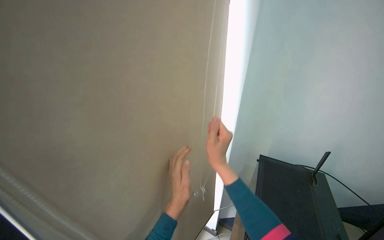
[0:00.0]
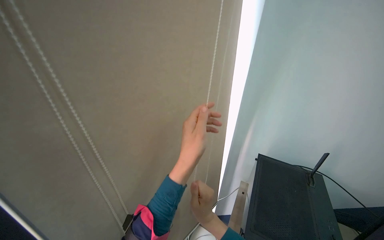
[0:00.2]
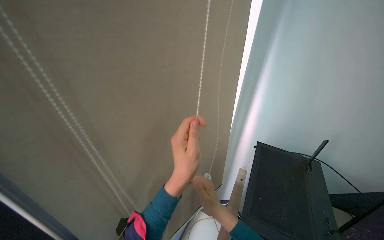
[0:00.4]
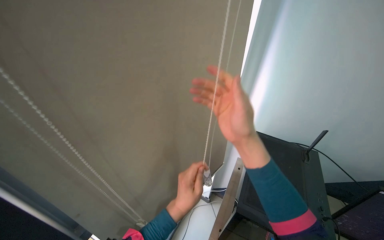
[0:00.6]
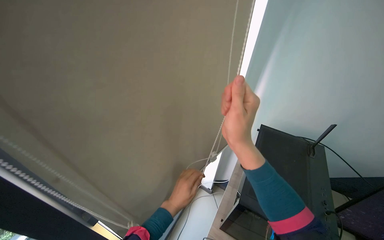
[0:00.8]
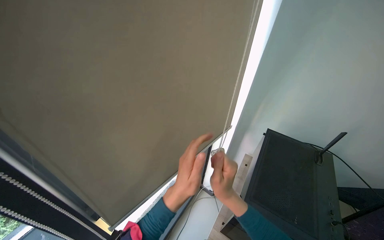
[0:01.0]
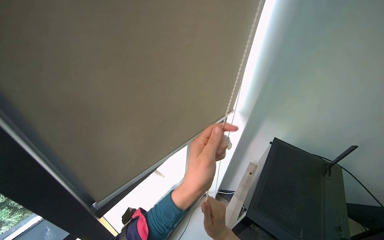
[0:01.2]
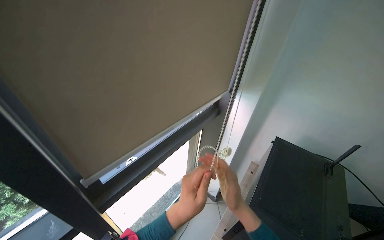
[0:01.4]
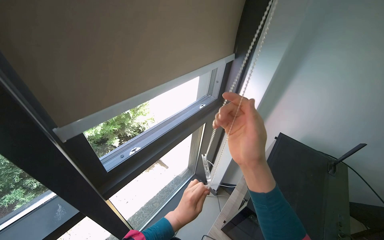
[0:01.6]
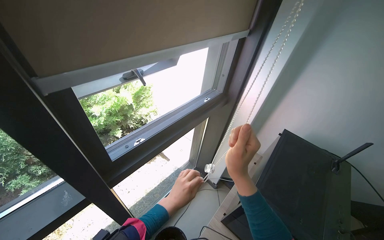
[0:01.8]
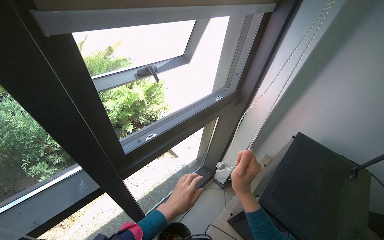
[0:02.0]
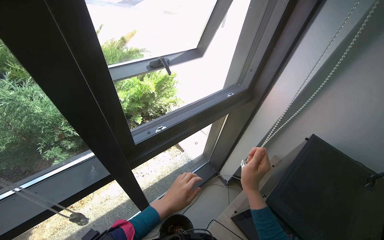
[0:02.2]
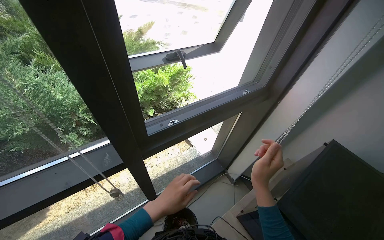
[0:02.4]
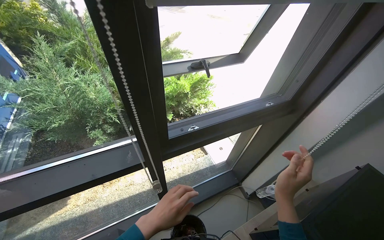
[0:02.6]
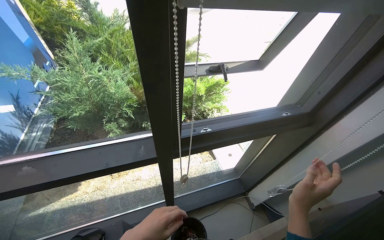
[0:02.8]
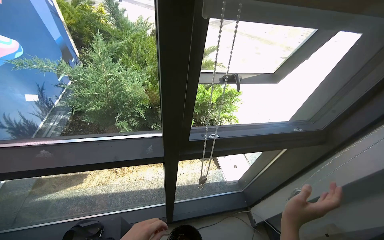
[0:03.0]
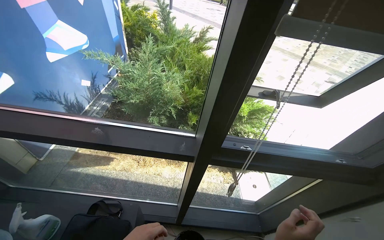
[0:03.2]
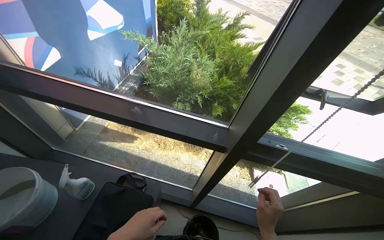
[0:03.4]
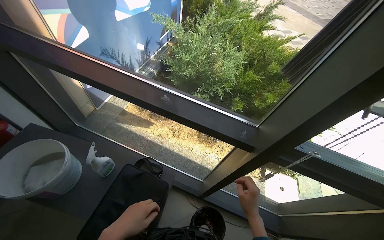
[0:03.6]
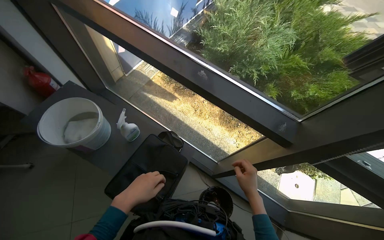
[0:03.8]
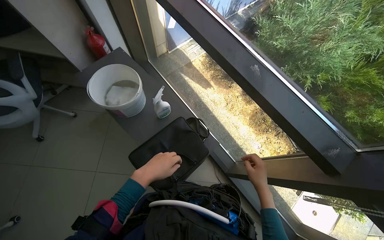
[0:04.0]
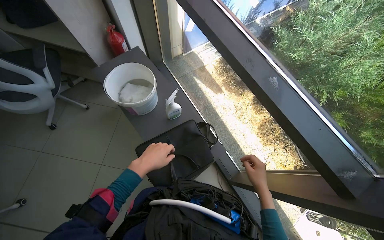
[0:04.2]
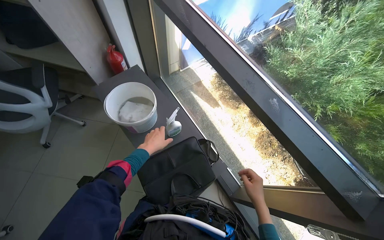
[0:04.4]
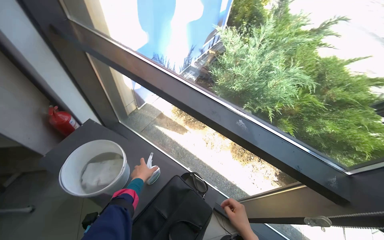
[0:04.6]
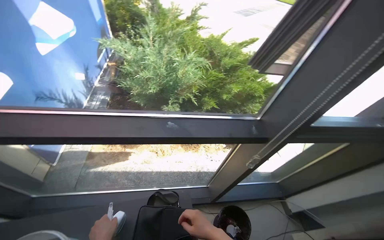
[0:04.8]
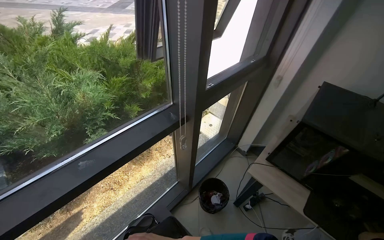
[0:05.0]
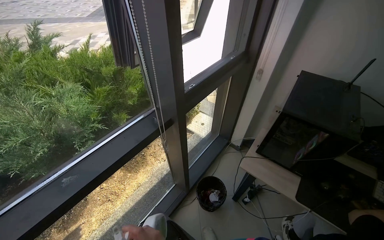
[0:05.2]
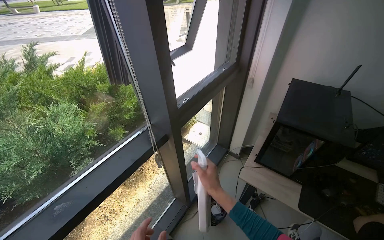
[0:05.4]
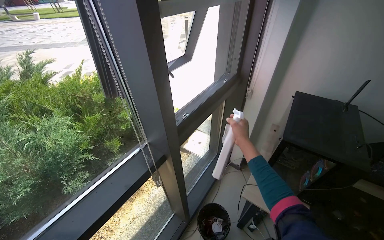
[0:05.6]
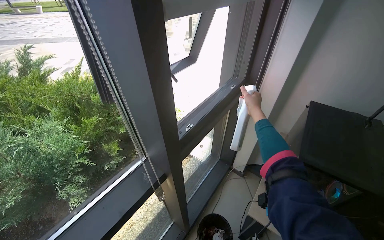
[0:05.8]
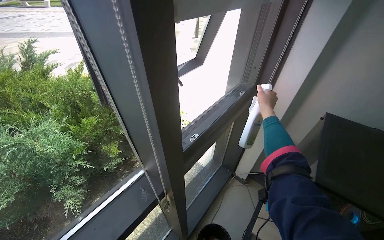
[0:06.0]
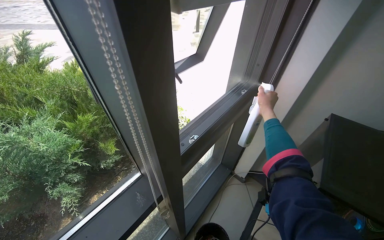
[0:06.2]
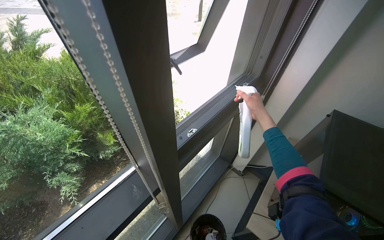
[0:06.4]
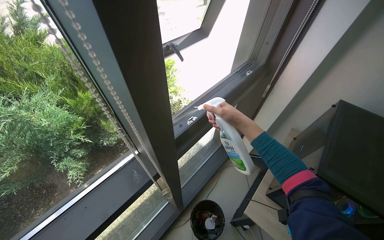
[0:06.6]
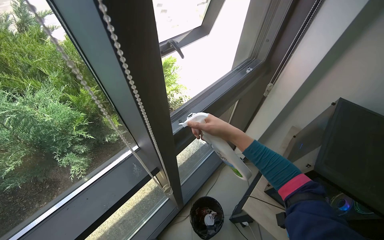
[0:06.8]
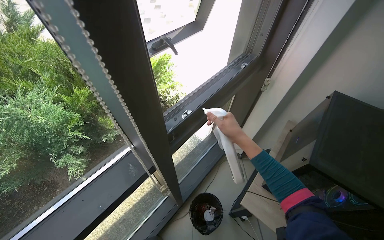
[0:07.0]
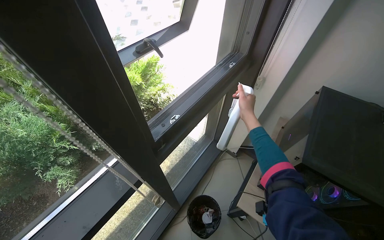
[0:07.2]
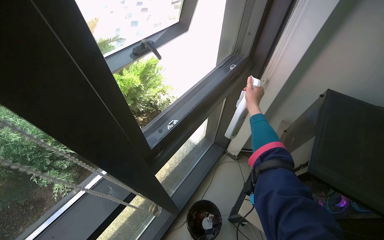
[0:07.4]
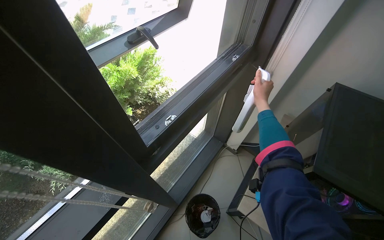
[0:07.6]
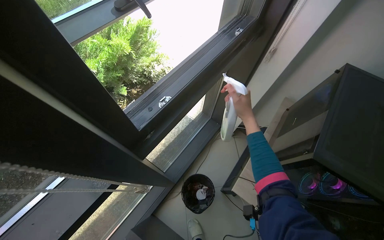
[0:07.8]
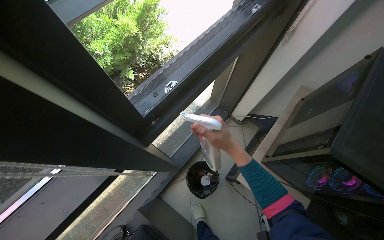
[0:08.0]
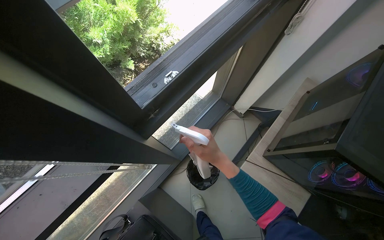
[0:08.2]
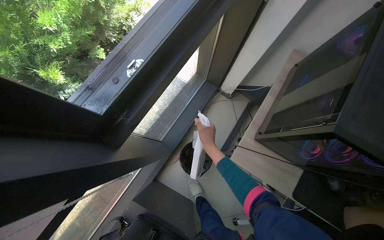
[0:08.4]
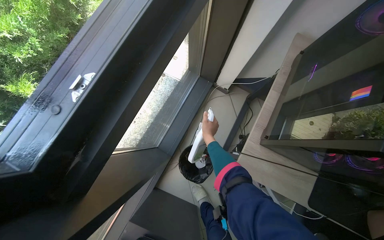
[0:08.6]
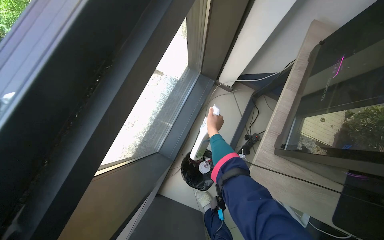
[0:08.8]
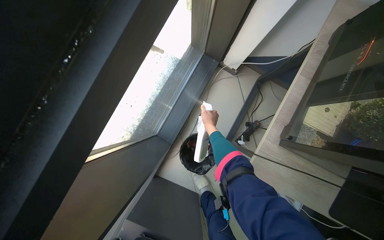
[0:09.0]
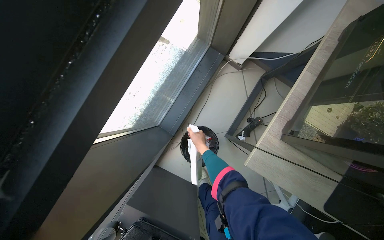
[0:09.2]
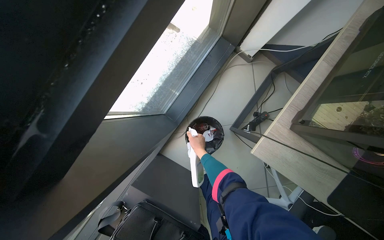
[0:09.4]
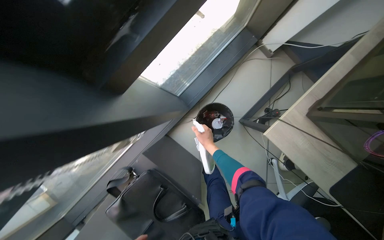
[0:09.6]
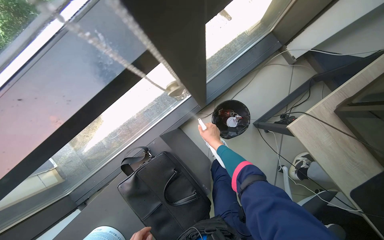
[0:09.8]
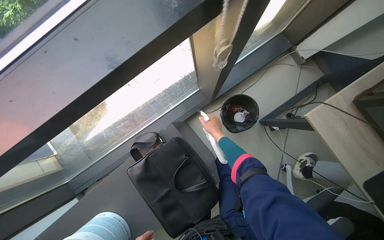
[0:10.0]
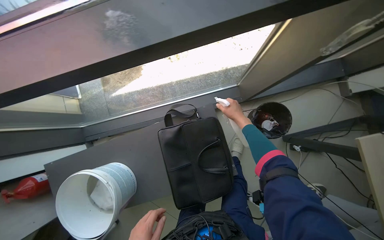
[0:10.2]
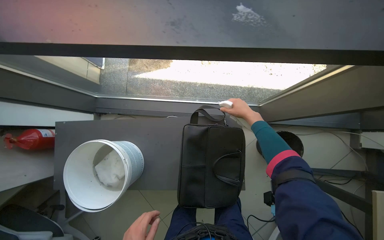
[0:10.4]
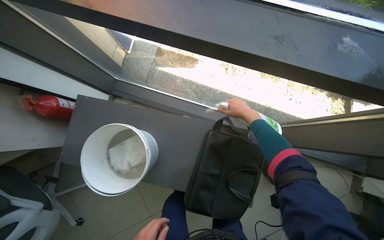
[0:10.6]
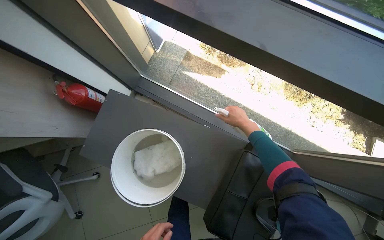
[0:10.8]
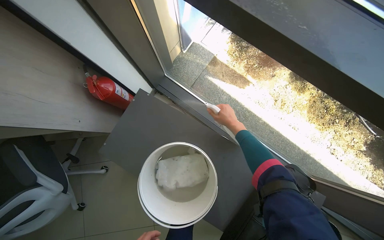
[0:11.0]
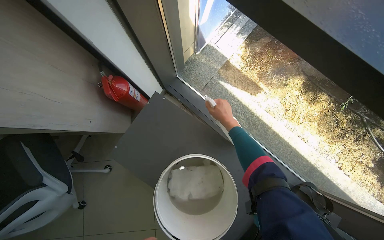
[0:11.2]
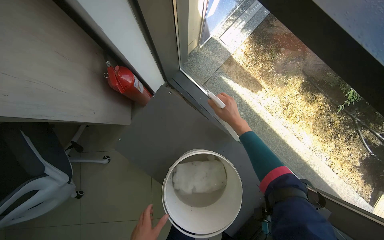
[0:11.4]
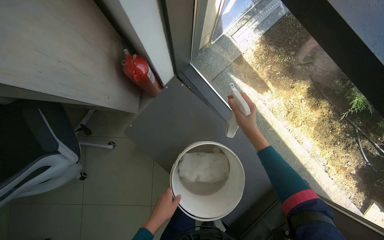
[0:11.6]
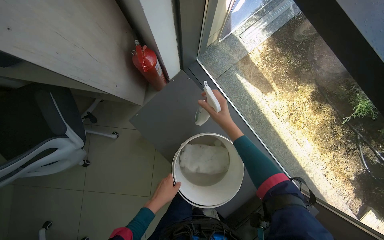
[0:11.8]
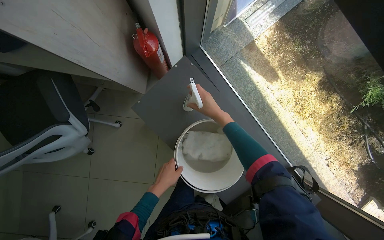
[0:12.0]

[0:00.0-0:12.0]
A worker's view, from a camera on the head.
Job: cleaning windows.
The whole recording: Cleaning window area. The worker picks up a spray bottle, adjusts the window blinds, sprays the window frames, and wipes them with a cloth.
0:00.0 to 0:01.6: The view tilts some 15 degrees downward. The left hand moves up and down the picture over roughly 20 cm, changing direction 3 times.
0:01.6 to 0:03.0: The head turns to the left by some 40 degrees. The right hand shifts roughly 10 cm down the picture.
0:03.0 to 0:04.4: The wearer's head swings some 65 degrees to the left. The wearer looks approximately 15 degrees further downward.
0:04.4 to 0:06.0: The head turns to the right by some 105 degrees.
0:06.0 to 0:07.6: The camera pitches downward, by approximately 15 degrees. The right hand travels to the left and back again, approximately 15 cm each way.
0:07.6 to 0:09.0: The view tips downward by roughly 35 degrees. The right hand heads farther from the camera and down the picture, covering about 50 cm.
0:09.0 to 0:10.4: The wearer moves about 80 cm. The scene turns roughly 65 degrees clockwise in the picture.
0:10.4 to 0:12.0: The wearer moves about 70 cm. The scene turns about 50 degrees clockwise in the picture.

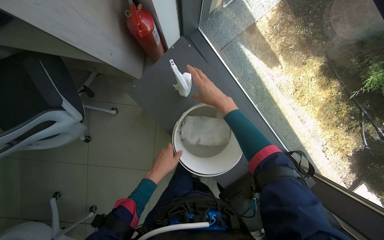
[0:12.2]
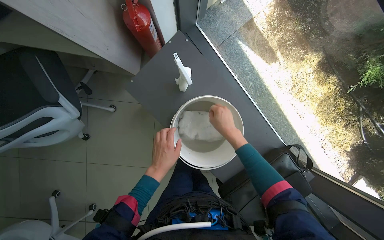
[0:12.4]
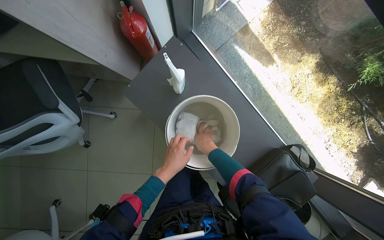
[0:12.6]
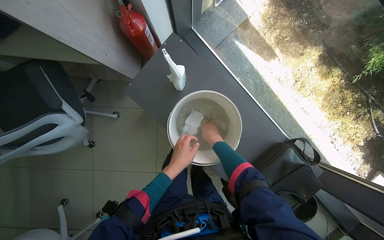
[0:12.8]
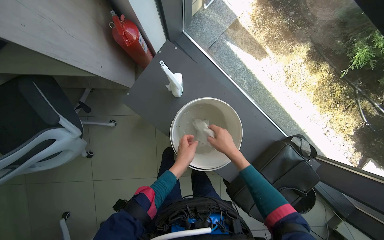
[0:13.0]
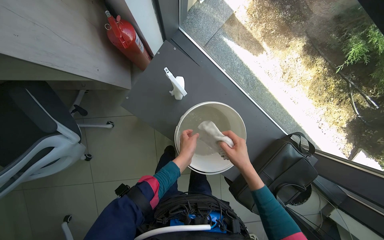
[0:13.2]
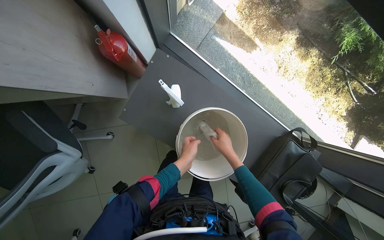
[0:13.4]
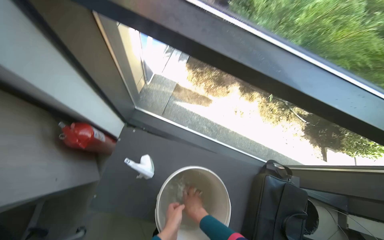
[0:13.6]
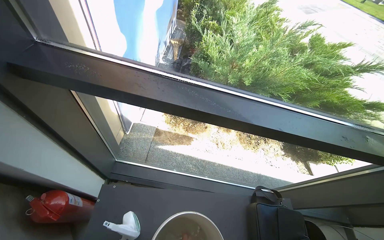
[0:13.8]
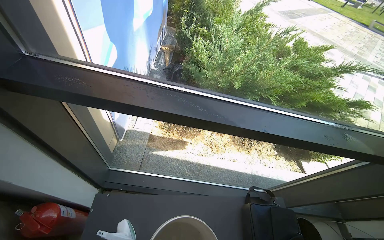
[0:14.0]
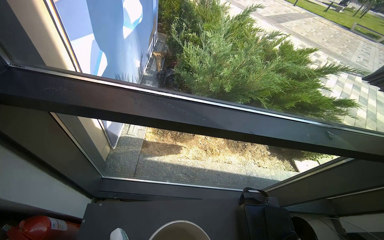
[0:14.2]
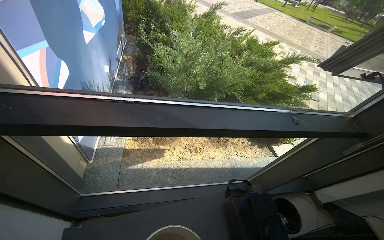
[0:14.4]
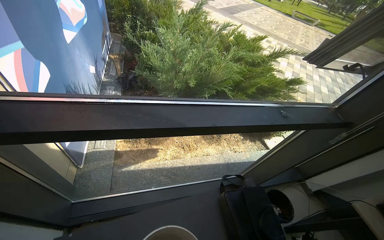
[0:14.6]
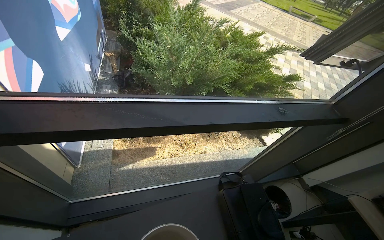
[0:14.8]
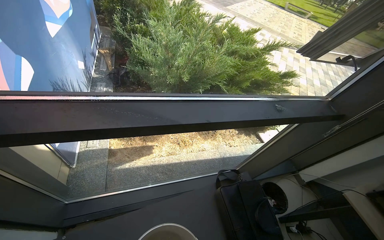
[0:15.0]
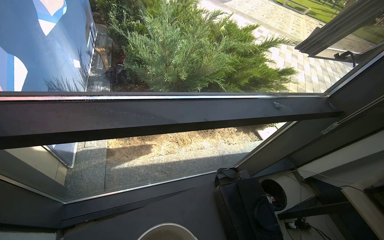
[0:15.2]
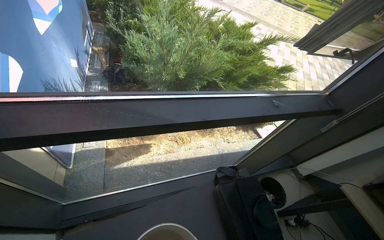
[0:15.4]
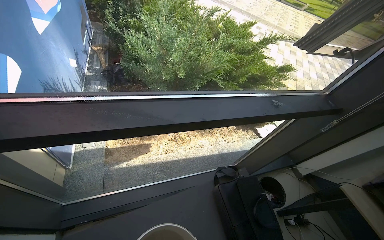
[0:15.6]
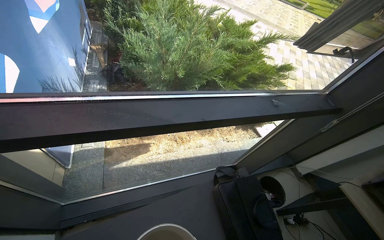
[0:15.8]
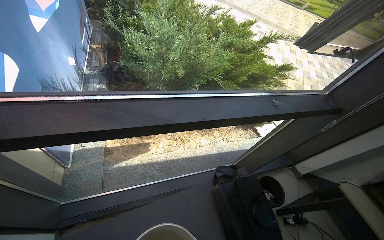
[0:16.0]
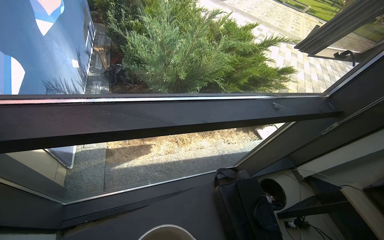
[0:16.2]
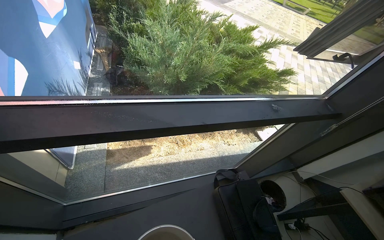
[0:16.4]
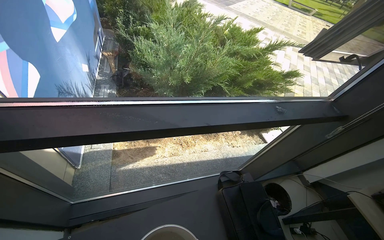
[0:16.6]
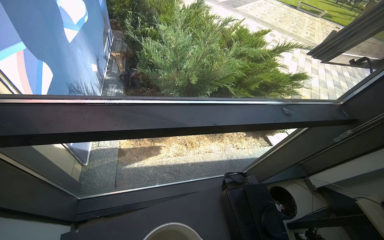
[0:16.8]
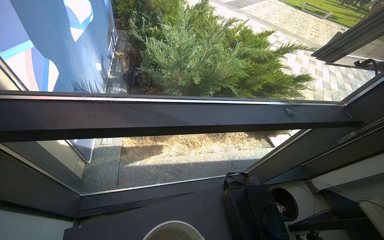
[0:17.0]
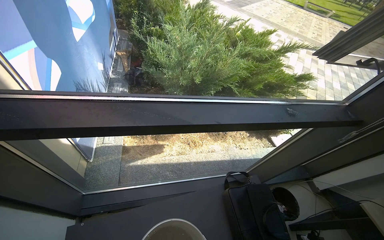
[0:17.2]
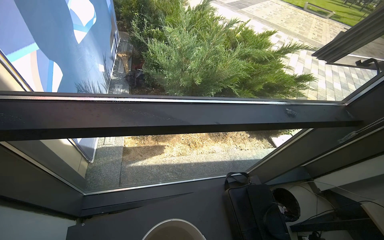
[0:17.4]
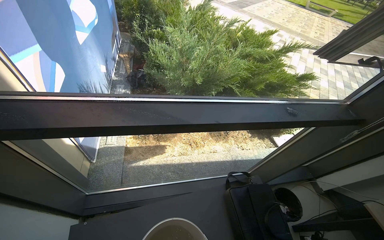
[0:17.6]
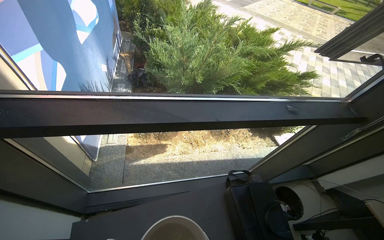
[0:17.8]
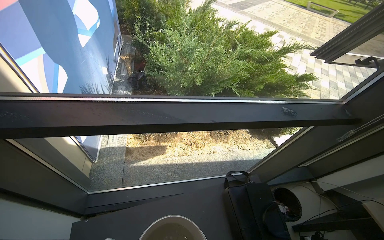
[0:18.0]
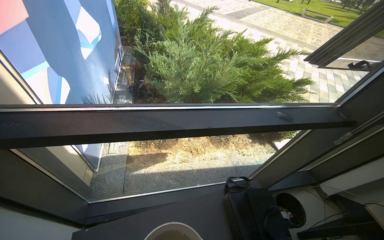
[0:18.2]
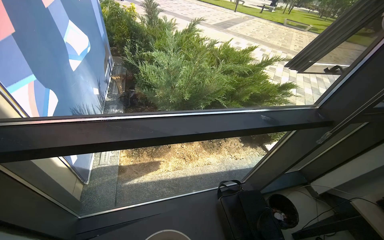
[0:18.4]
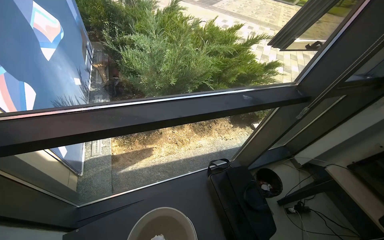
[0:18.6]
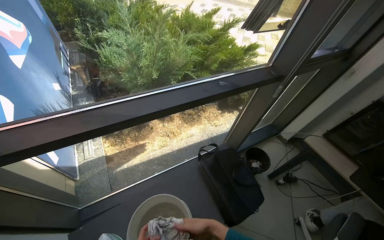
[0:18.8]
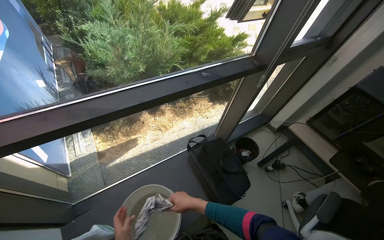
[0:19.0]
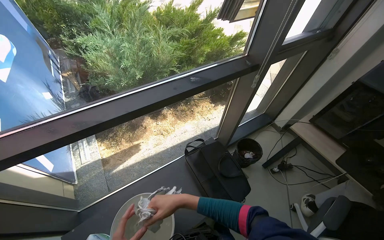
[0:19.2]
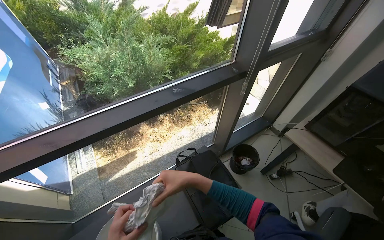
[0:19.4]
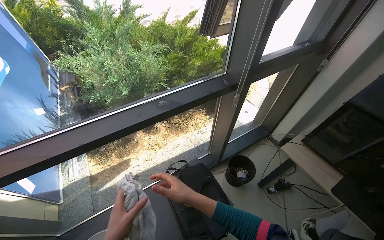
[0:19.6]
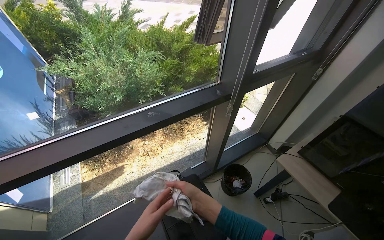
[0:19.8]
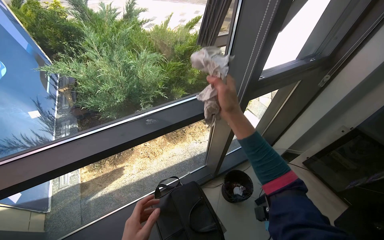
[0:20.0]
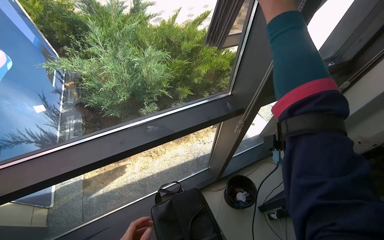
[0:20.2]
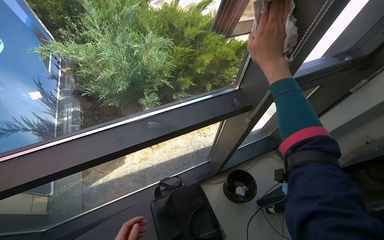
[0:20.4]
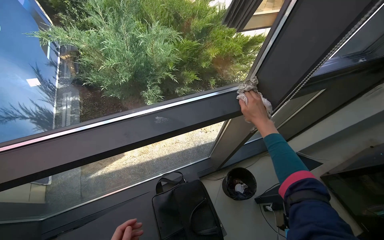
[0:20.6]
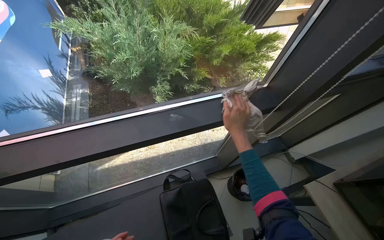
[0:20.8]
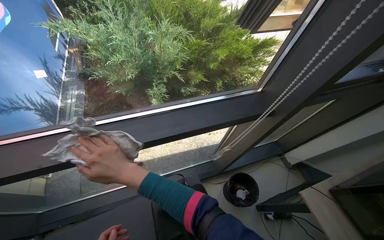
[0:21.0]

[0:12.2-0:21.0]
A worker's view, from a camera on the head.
Job: cleaning windows.
The whole recording: Cleaning window area. The worker picks up a spray bottle, adjusts the window blinds, sprays the window frames, and wipes them with a cloth.
0:12.2 to 0:13.6: The view tilts some 20 degrees upward. The scene turns some 30 degrees counterclockwise in the picture.
0:13.6 to 0:15.2: The wearer's head swings about 35 degrees to the right. The wearer looks some 15 degrees further upward.
0:18.0 to 0:19.6: The camera travels to the right, roughly 50 cm.
0:19.6 to 0:21.0: The right hand is displaced up the picture and to the left by some 25 cm.
